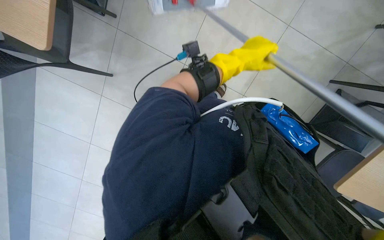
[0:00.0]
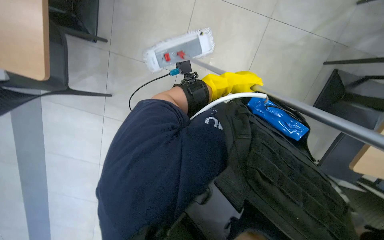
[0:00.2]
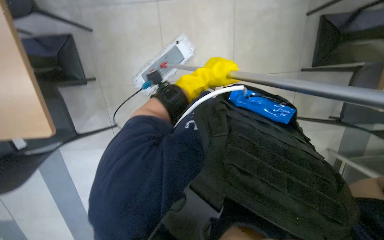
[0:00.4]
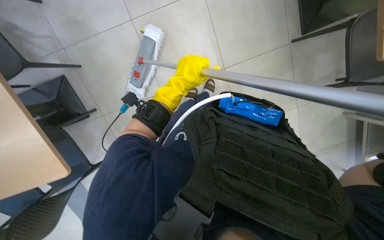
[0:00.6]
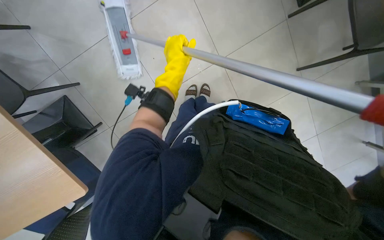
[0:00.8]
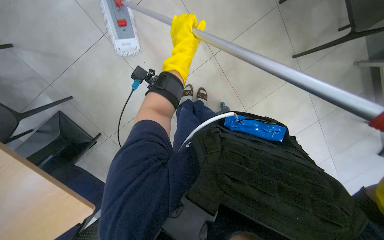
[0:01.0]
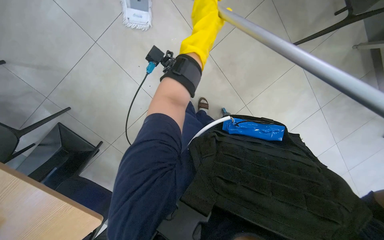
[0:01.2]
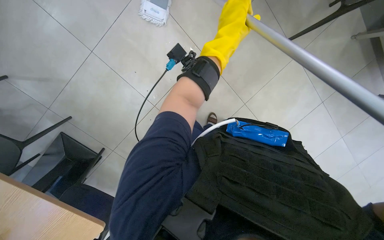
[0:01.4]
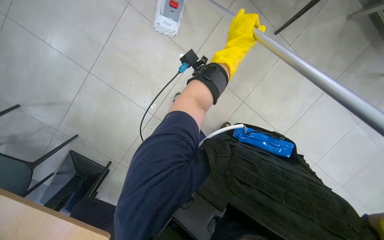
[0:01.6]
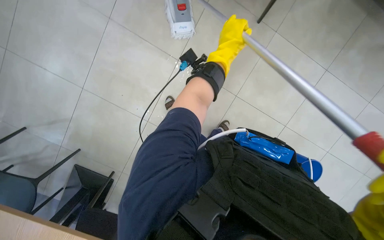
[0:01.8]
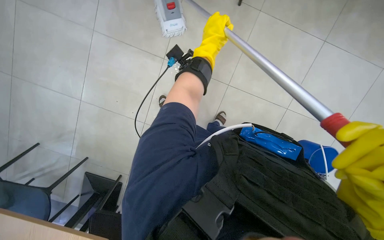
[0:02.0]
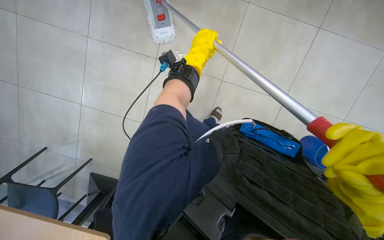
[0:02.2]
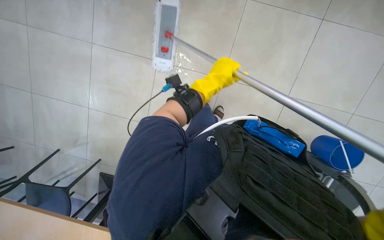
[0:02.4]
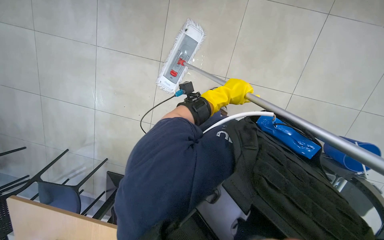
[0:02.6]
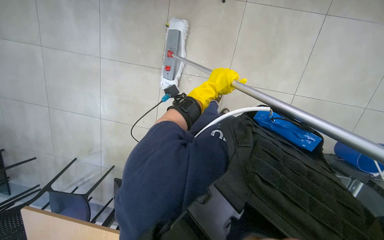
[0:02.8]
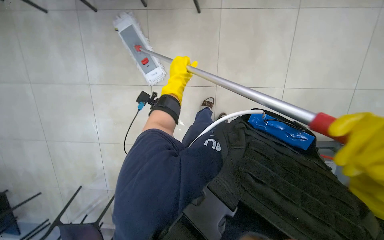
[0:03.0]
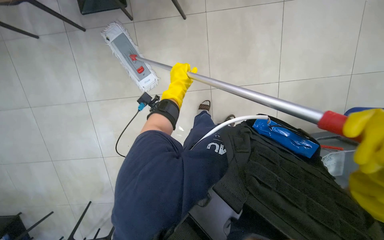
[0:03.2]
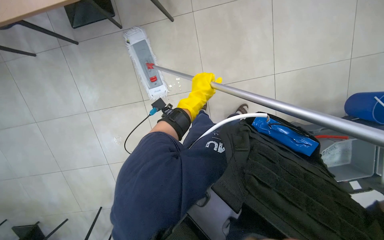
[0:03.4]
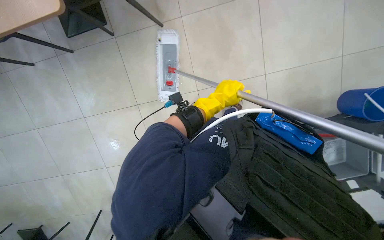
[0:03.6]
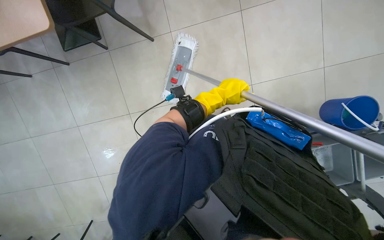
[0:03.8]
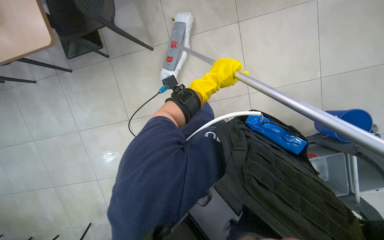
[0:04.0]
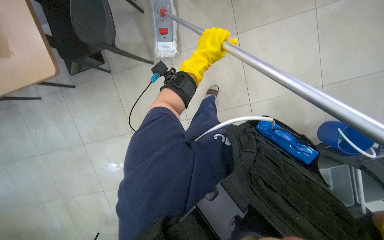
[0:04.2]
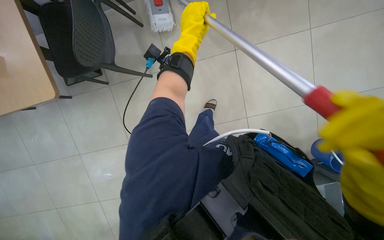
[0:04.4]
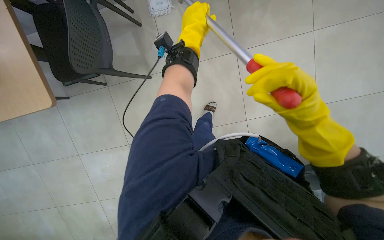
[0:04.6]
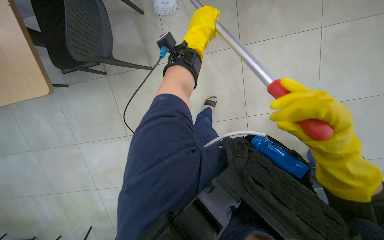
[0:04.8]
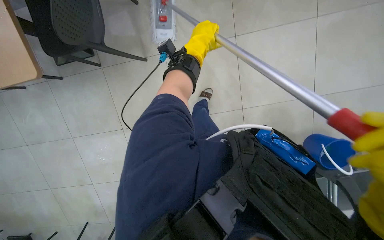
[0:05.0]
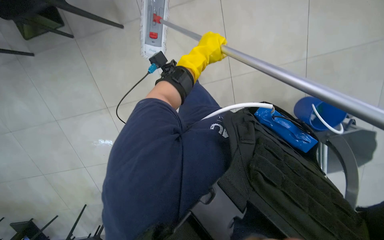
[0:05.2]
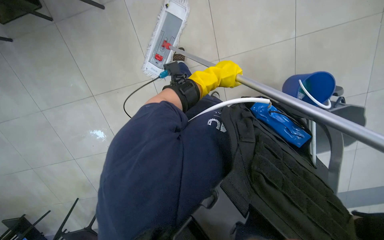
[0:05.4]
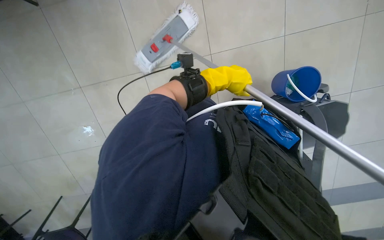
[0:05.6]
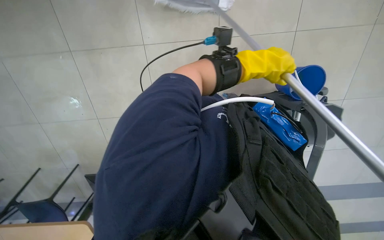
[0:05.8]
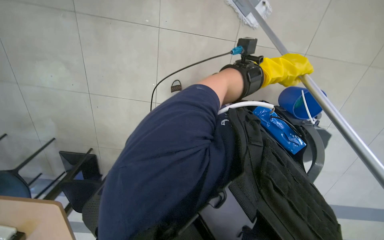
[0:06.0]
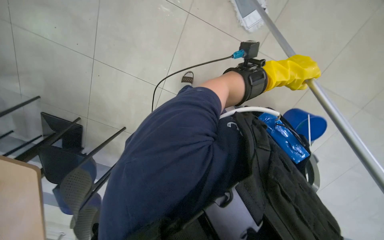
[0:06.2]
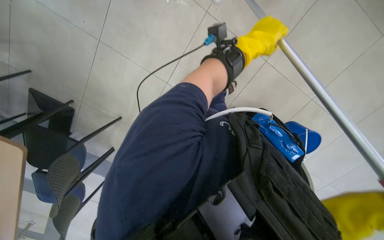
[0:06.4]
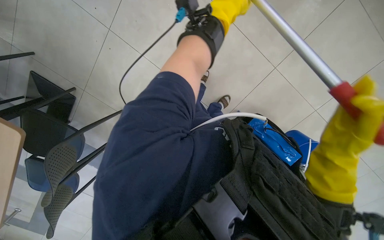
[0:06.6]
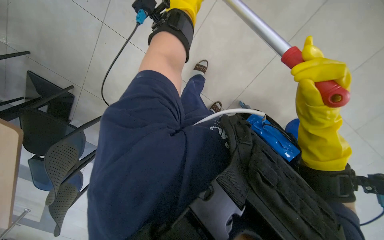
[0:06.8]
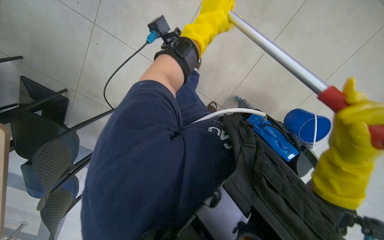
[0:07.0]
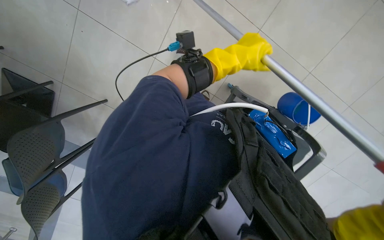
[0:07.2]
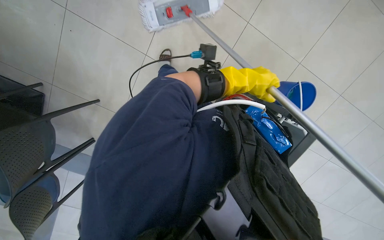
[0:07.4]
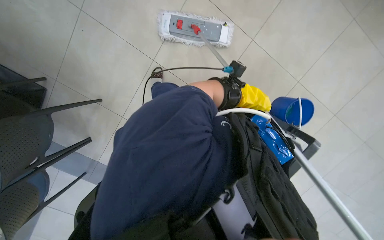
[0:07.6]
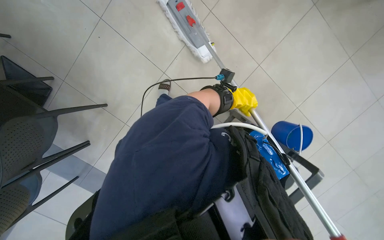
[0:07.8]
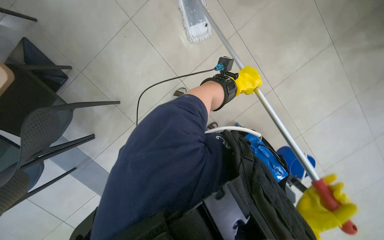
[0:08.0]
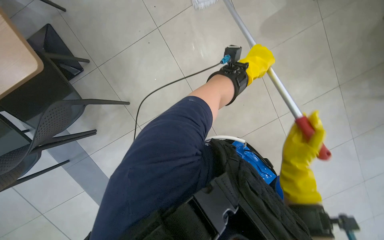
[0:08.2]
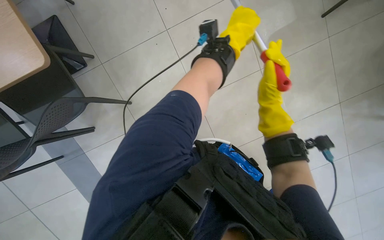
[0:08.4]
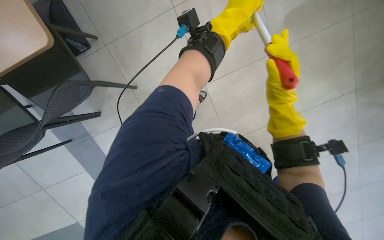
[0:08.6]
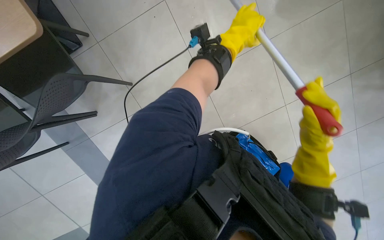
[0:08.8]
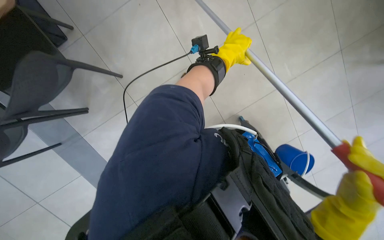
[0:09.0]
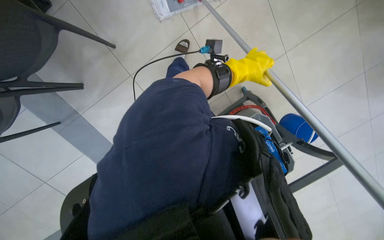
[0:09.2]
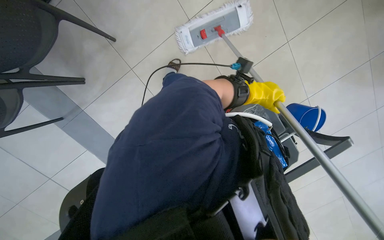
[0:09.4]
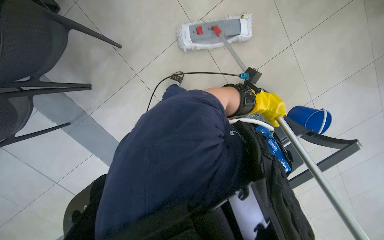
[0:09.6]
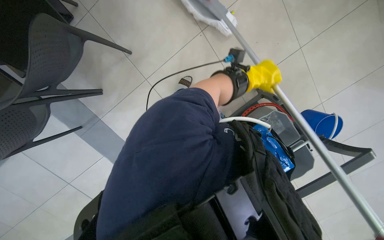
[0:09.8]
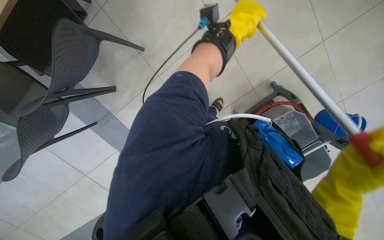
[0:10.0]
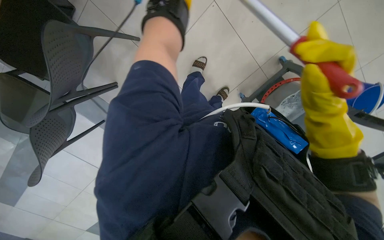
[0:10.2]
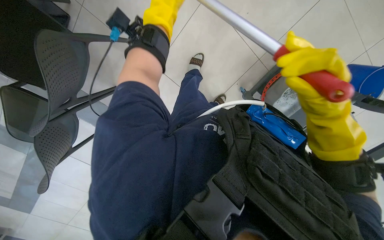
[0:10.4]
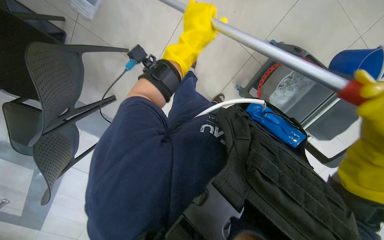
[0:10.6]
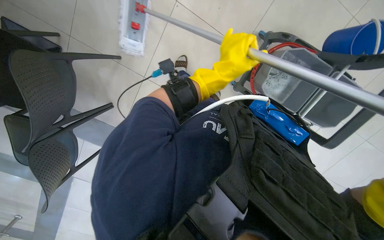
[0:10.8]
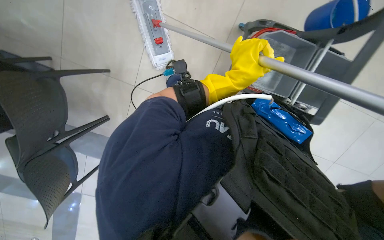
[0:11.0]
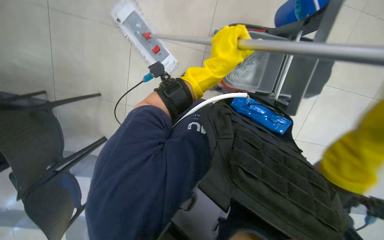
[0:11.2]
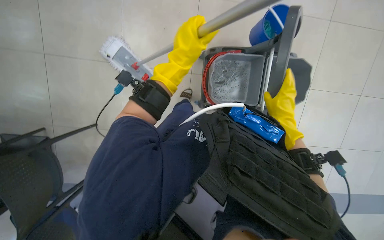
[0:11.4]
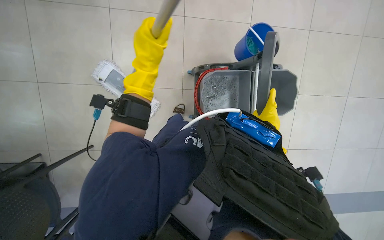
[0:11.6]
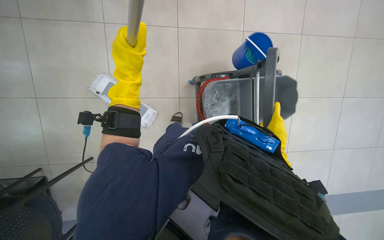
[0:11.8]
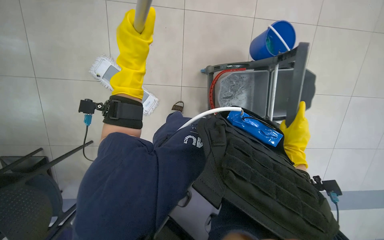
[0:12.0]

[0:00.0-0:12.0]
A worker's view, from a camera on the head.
Job: mopping floor.
The whole recording: Mopping the floor. The worker mops the floor with a mop, periodically dipping it into a bucket on a cleaning cart.
0:00.0 to 0:01.6: The scene rotates counterclockwise by approximately 40 degrees.
0:01.6 to 0:03.0: The left hand shifts roughly 15 cm to the left and farther from the camera.
0:03.0 to 0:04.4: The left hand travels nearer to the camera and up the picture by approximately 35 cm.
0:04.4 to 0:06.0: The left hand shifts roughly 15 cm to the right.
0:06.0 to 0:07.6: The left hand travels farther from the camera by roughly 10 cm, and goes to the left and returns, approximately 30 cm each way.
0:07.6 to 0:09.0: The left hand heads nearer to the camera, to the left and up the picture, covering some 35 cm.
0:10.4 to 0:12.0: The wearer looks approximately 15 degrees further upward. The scene rotates counterclockwise by approximately 30 degrees.

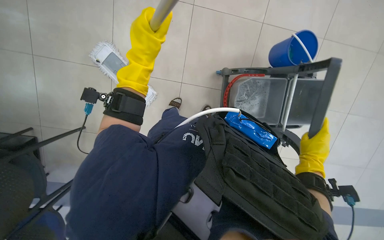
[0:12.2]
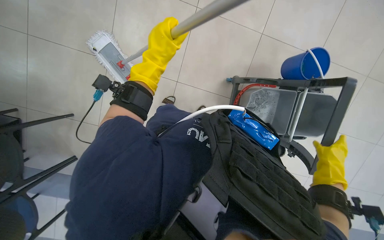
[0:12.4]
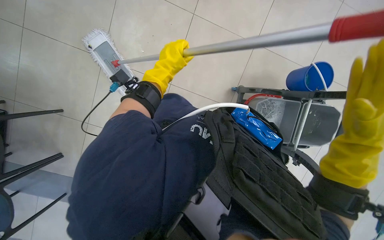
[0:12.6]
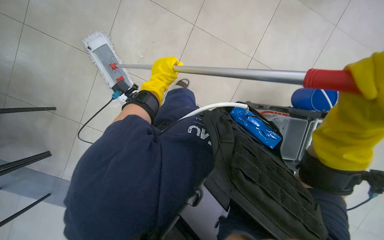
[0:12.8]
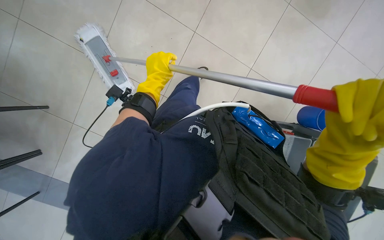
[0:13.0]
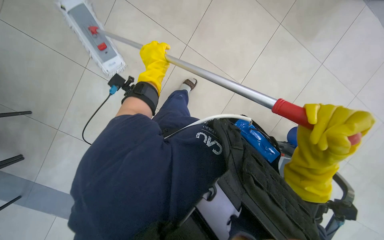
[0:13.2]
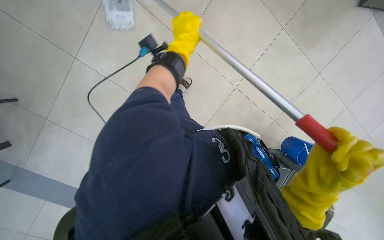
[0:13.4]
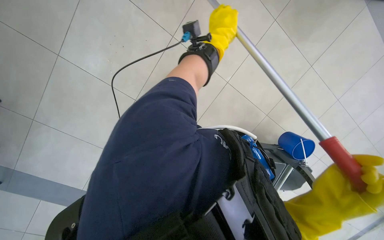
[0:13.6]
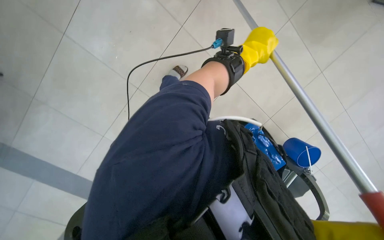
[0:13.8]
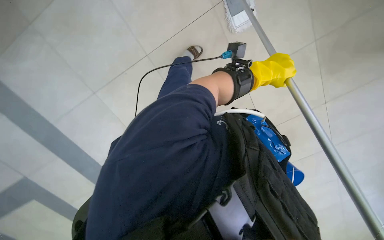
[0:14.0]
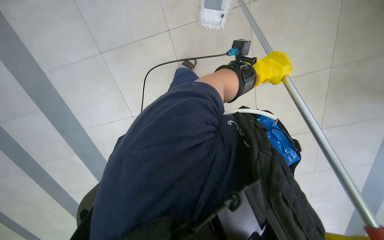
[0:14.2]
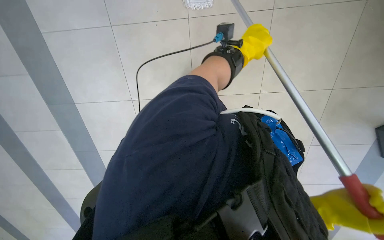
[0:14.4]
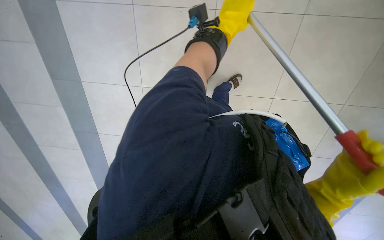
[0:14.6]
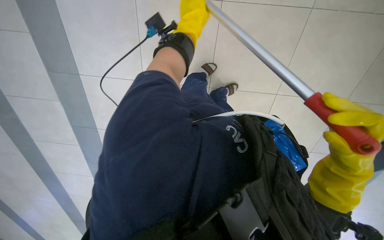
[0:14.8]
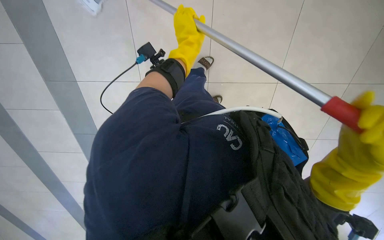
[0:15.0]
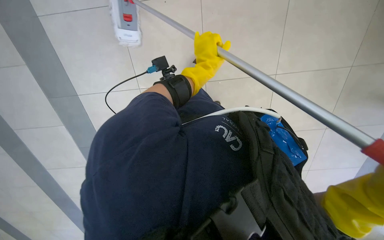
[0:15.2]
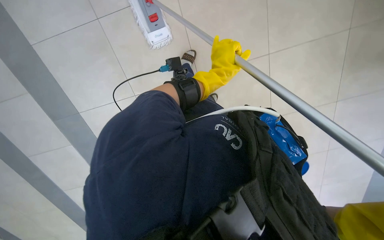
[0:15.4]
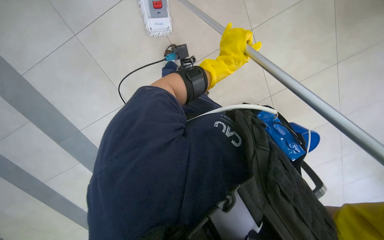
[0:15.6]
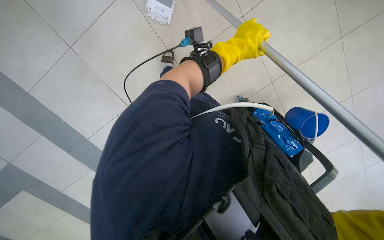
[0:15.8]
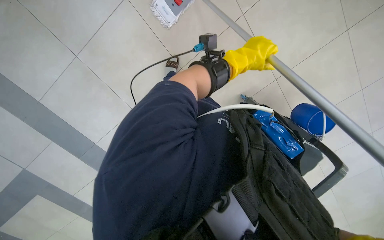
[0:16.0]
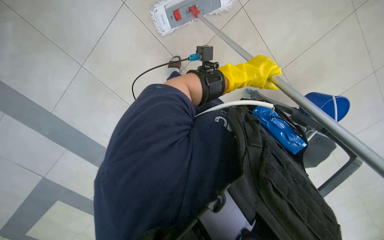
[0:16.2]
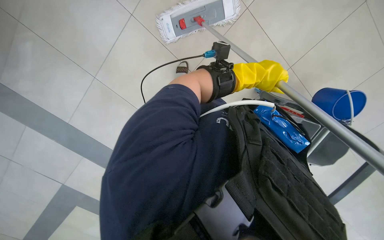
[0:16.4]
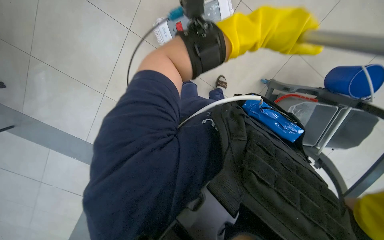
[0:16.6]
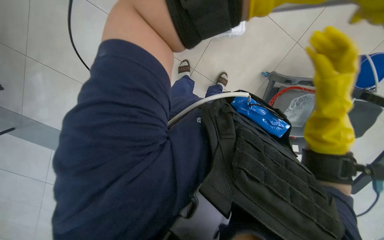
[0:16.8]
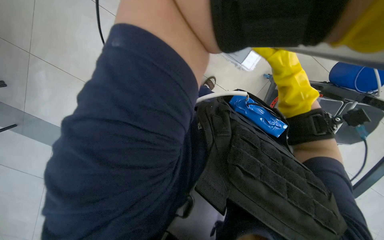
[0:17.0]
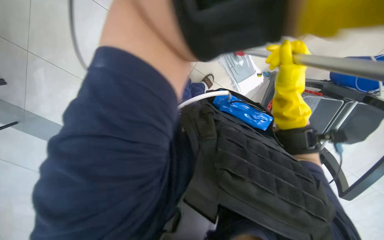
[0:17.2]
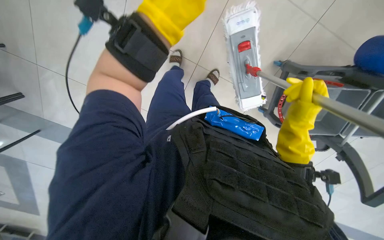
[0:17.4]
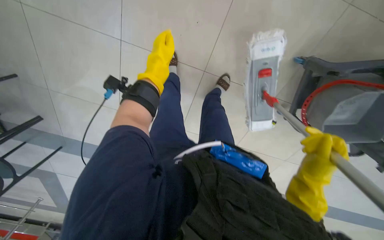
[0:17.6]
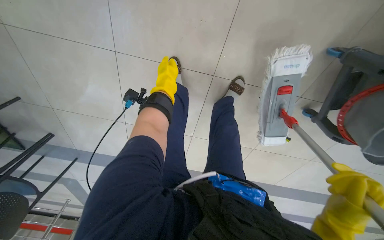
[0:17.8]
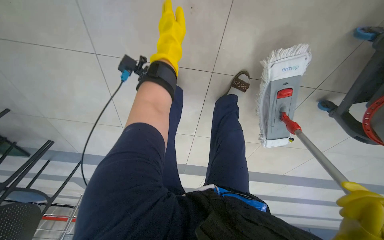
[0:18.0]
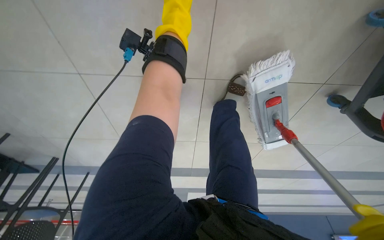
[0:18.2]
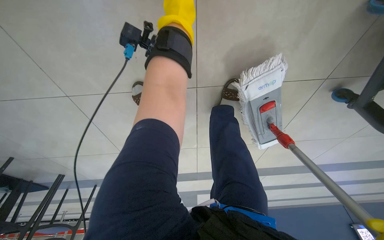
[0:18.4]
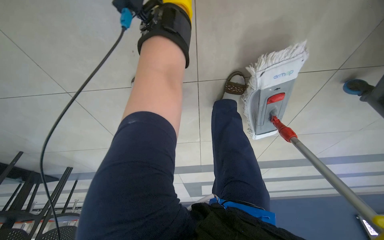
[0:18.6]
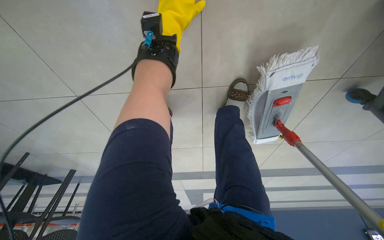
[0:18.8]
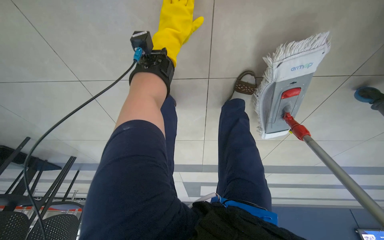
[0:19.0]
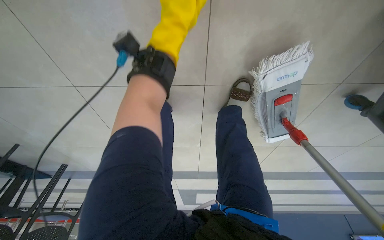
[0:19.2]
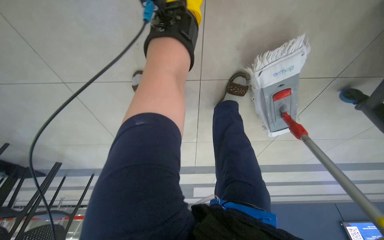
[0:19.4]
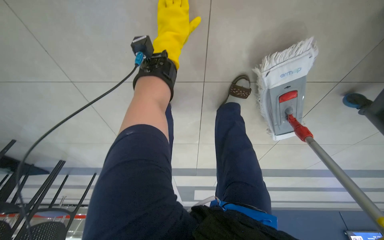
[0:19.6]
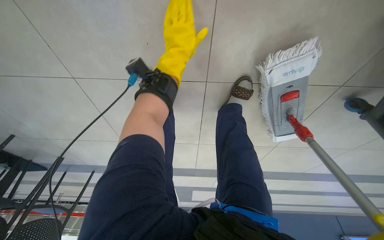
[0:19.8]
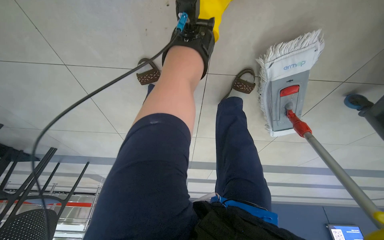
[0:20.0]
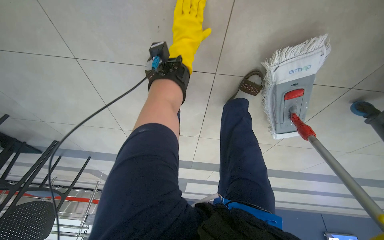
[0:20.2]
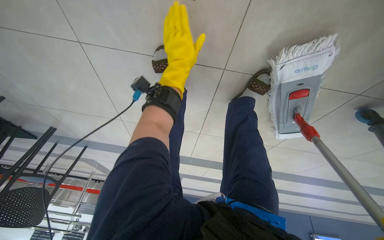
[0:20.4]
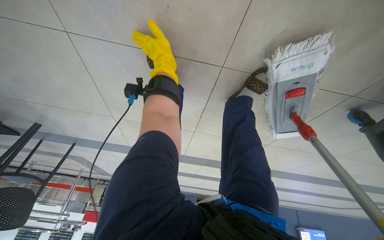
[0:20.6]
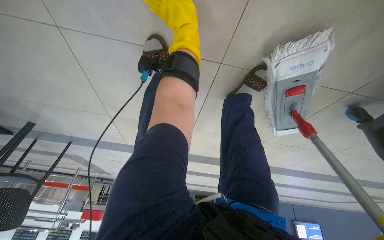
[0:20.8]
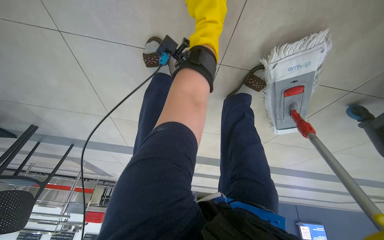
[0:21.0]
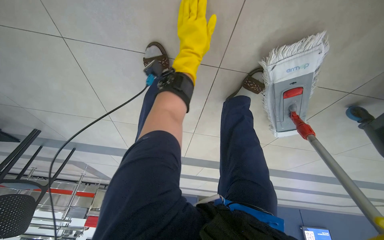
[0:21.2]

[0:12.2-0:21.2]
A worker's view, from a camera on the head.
Job: mopping floor.
The whole recording: Mopping the floor. The worker mops the floor with a mop, periodically dipping it into a bucket on a cleaning cart.
0:12.2 to 0:13.8: The left hand moves to the right, about 20 cm.
0:13.8 to 0:15.2: The left hand heads to the left, covering roughly 10 cm.
0:15.2 to 0:16.6: The left hand shifts some 25 cm to the right and nearer to the camera.
0:19.8 to 0:21.2: The left hand swings nearer and farther, approximately 15 cm each way, with 2 reversals.
